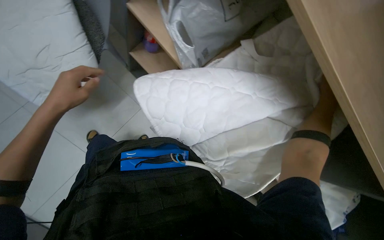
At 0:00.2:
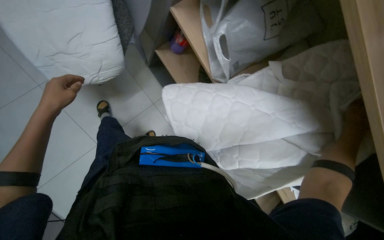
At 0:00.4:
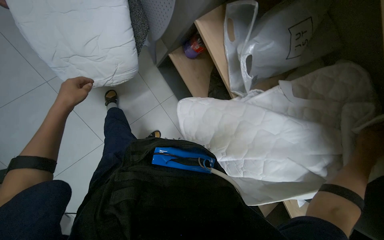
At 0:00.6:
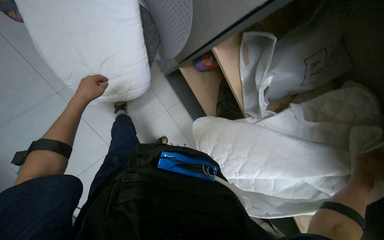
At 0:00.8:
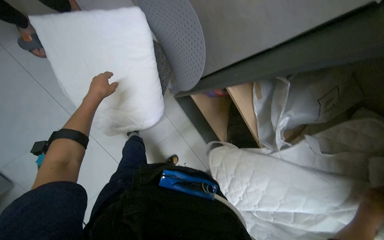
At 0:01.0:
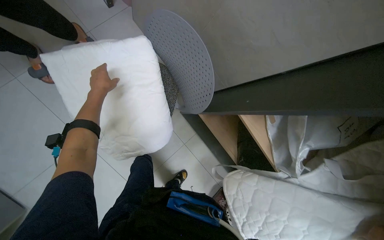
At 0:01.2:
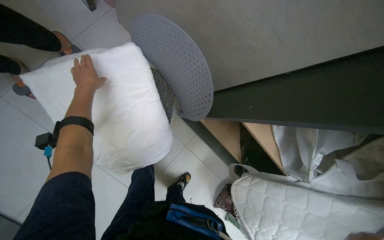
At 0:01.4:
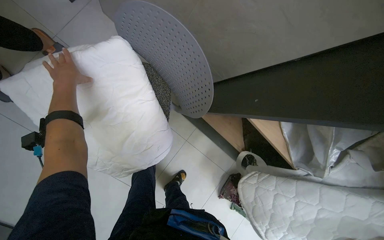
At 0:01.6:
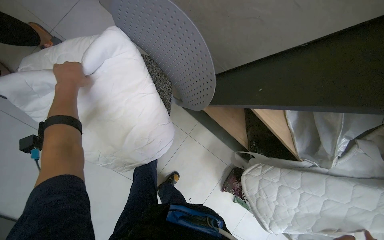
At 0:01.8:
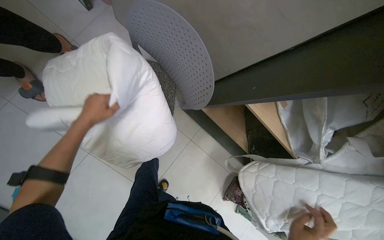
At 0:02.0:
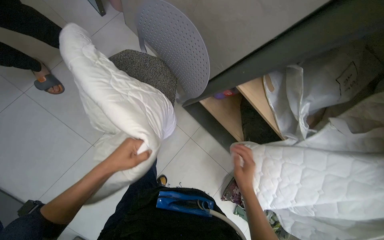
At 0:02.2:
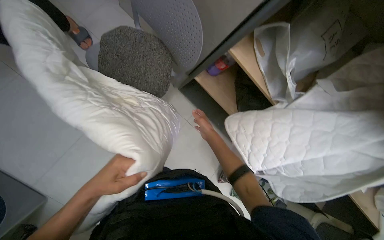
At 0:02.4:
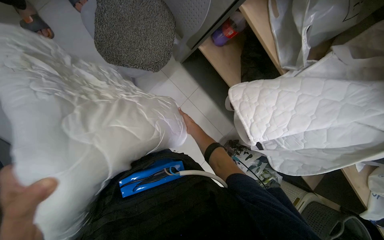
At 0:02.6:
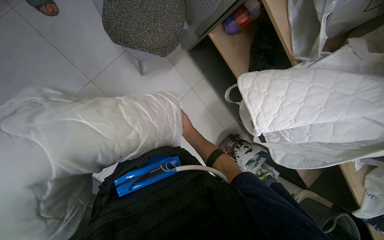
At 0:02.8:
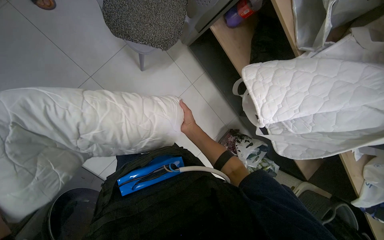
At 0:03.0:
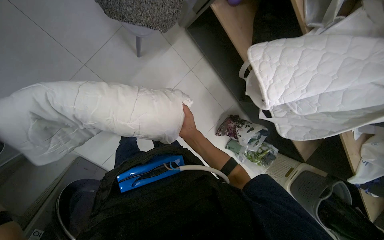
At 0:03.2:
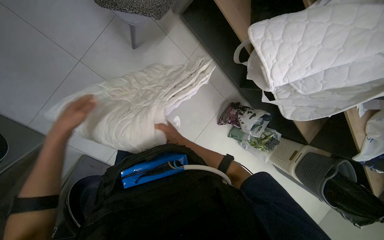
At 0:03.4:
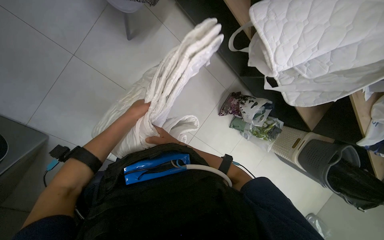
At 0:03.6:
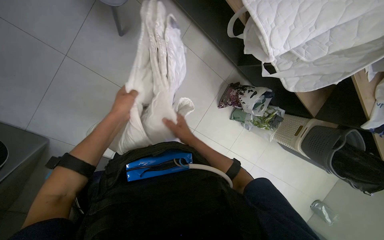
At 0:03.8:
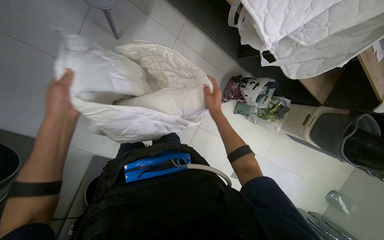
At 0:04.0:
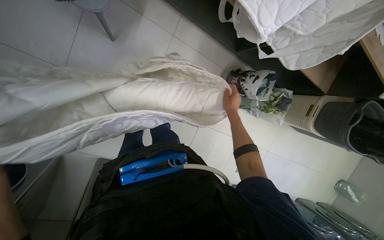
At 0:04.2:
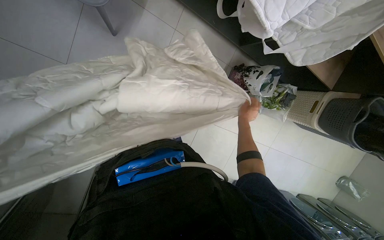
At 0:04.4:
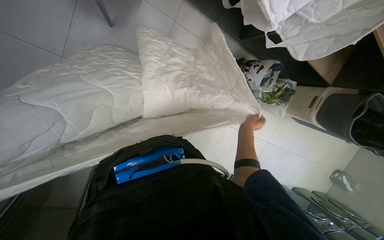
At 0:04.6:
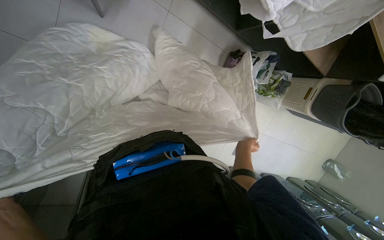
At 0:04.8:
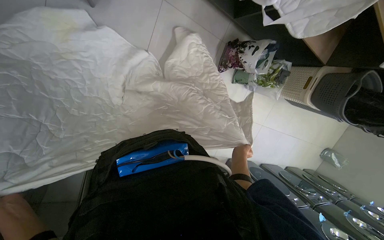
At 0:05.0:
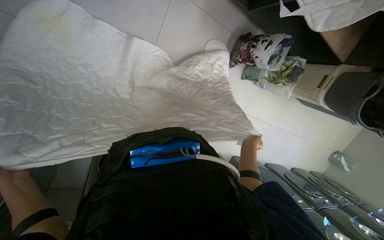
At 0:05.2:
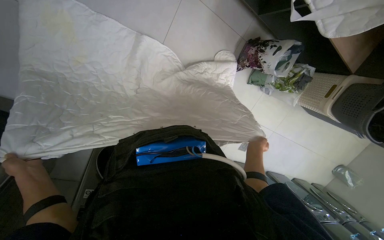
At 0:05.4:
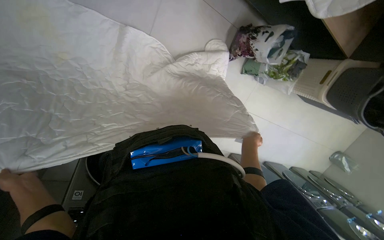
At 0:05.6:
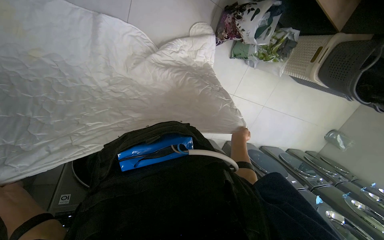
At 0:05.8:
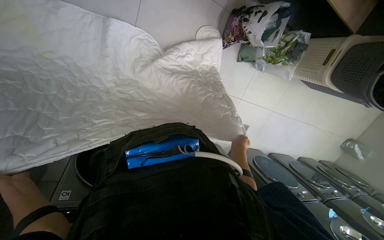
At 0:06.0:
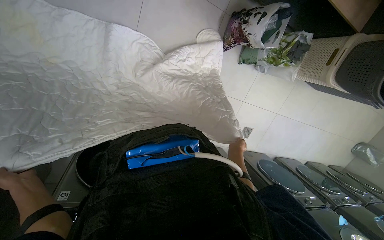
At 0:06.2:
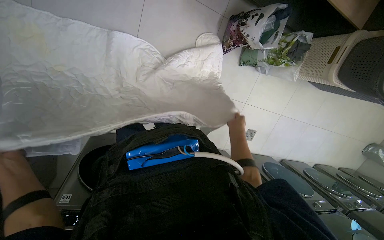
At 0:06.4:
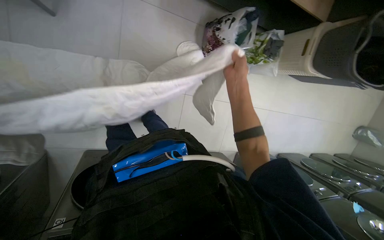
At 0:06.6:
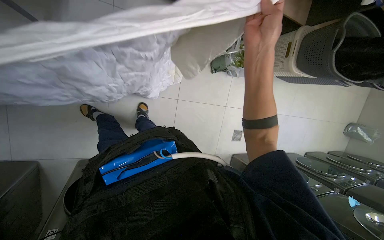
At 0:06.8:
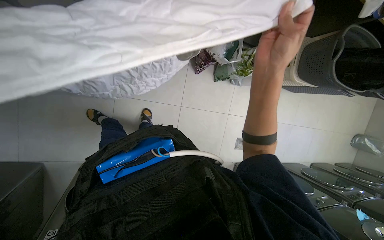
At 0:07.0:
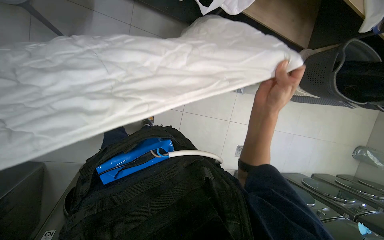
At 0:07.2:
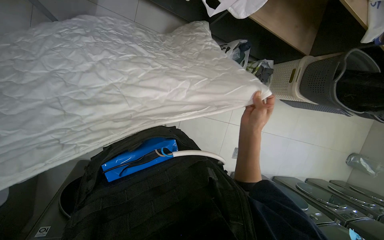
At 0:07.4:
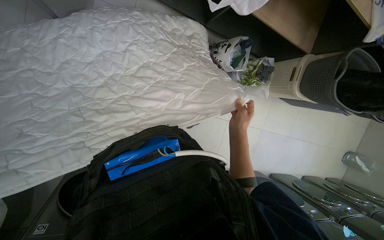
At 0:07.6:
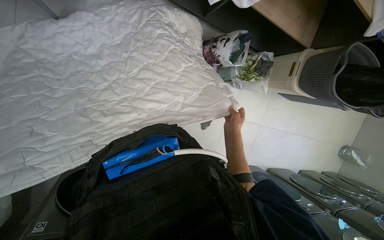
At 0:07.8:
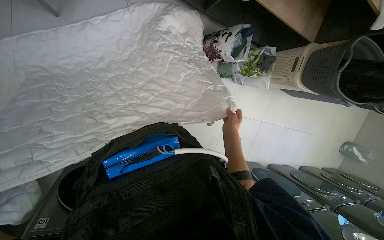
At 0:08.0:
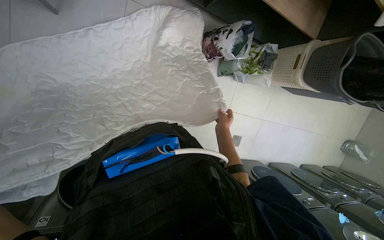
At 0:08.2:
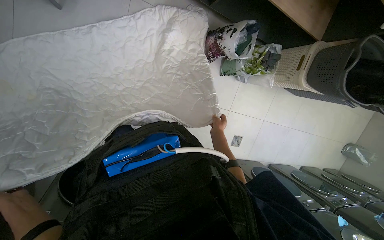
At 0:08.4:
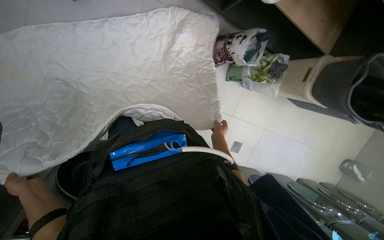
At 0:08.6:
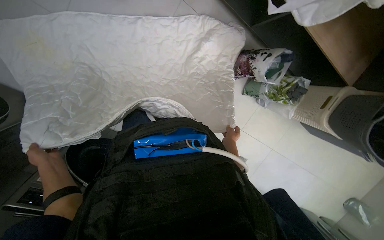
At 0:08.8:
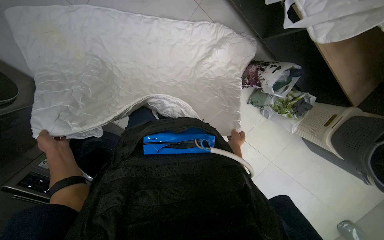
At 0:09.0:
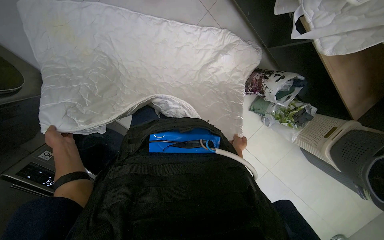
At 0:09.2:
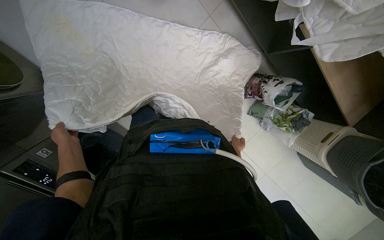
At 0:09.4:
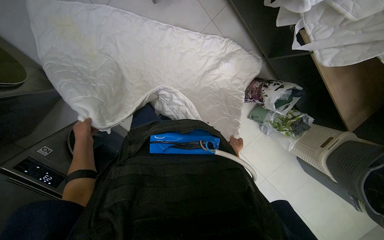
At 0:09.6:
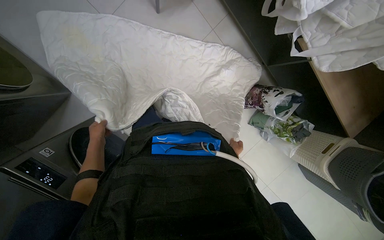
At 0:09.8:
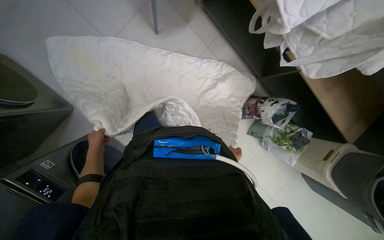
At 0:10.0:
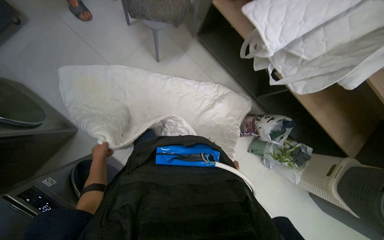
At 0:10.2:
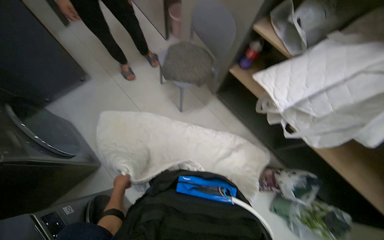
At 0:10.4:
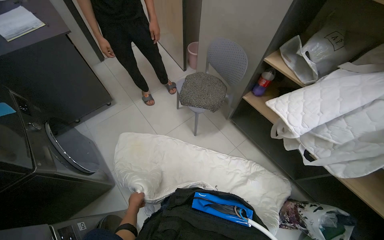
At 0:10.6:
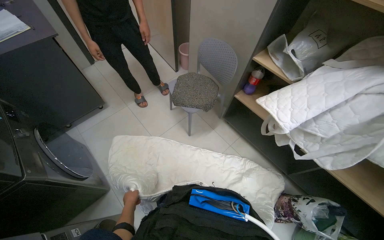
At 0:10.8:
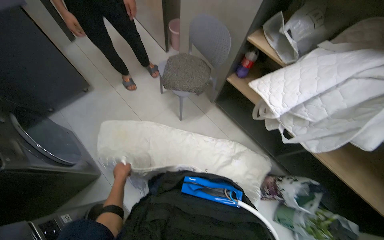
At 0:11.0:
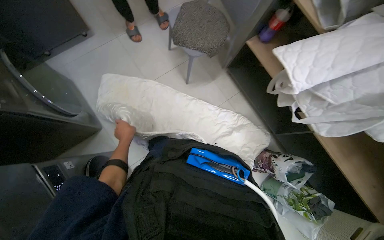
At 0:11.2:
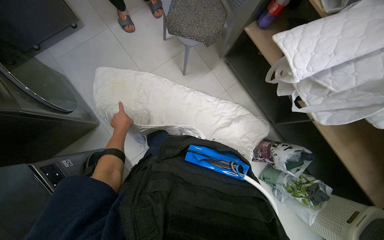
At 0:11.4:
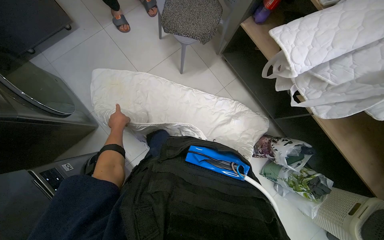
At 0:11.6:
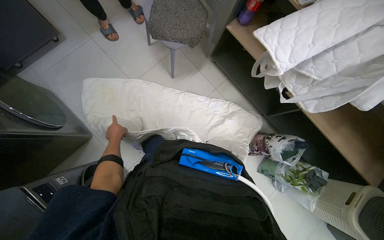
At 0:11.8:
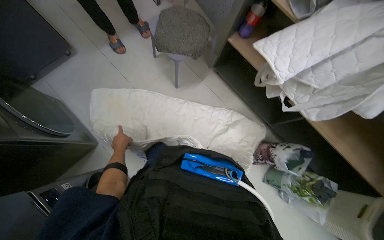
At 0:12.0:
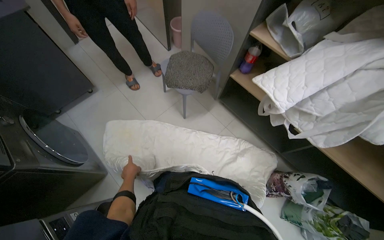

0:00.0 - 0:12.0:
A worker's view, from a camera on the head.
Job: managing laundry.
The whole recording: Folding and organizing linens. The worker folds and organizes various white linens and quilted items, placing them on shelves and laying them out on the floor.
0:00.0 - 0:01.6: The left hand shifts approximately 40 cm up the picture.
0:01.6 - 0:03.0: The head travels some 50 cm.
0:03.0 - 0:04.4: The camera pitches downward, by approximately 15 degrees. The right hand goes about 30 cm to the right and farther from the camera.
0:04.4 - 0:06.0: The right hand shifts about 35 cm down the picture and farther from the camera.
0:06.0 - 0:07.6: The right hand goes roughly 25 cm nearer to the camera and up the picture.
0:07.6 - 0:09.0: The scene turns about 25 degrees clockwise in the picture. The right hand shifts about 15 cm farther from the camera.
0:09.0 - 0:10.4: The view tips upward by about 50 degrees.

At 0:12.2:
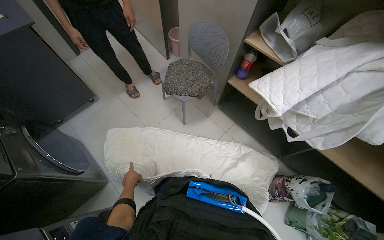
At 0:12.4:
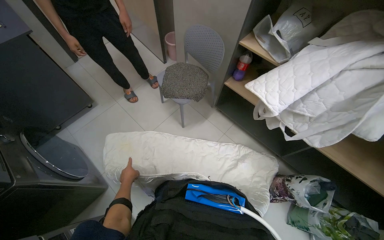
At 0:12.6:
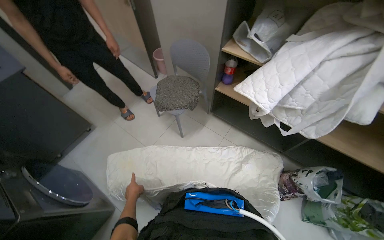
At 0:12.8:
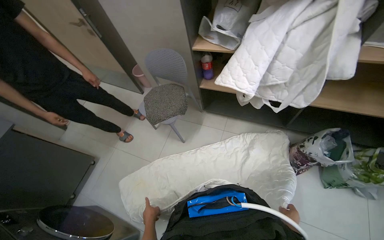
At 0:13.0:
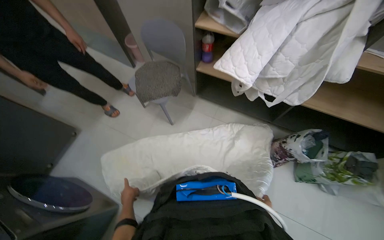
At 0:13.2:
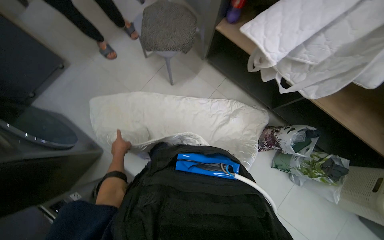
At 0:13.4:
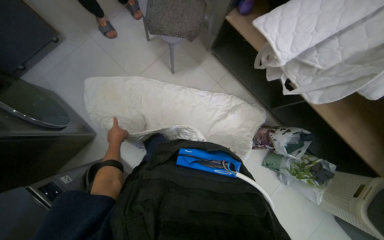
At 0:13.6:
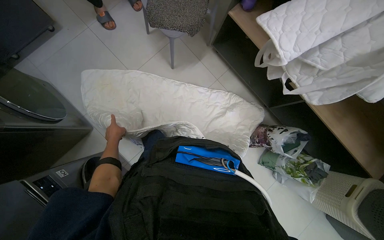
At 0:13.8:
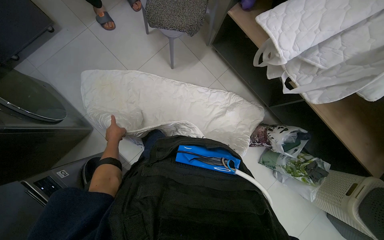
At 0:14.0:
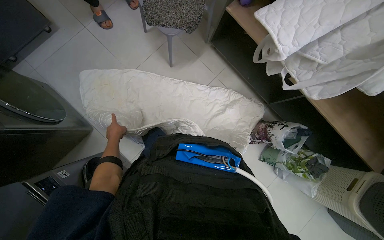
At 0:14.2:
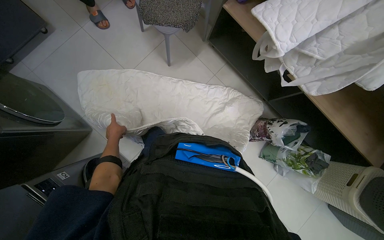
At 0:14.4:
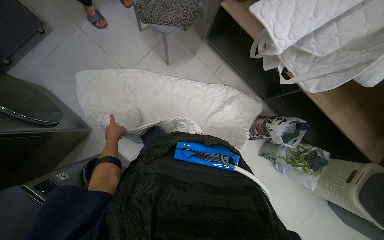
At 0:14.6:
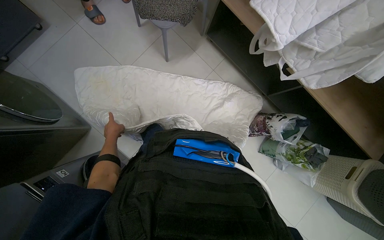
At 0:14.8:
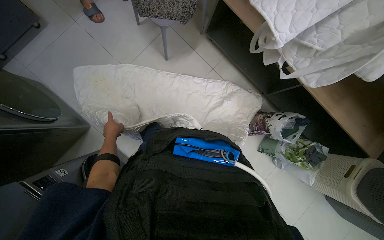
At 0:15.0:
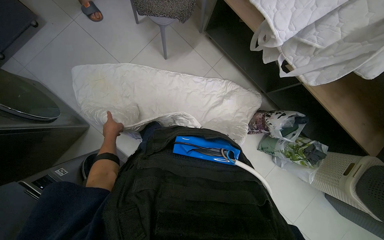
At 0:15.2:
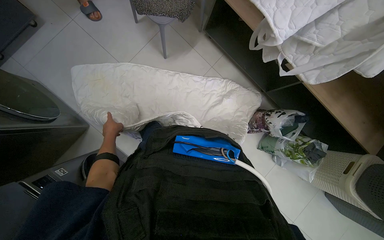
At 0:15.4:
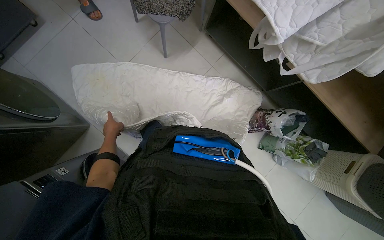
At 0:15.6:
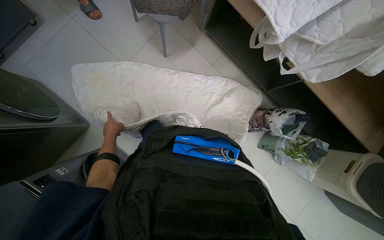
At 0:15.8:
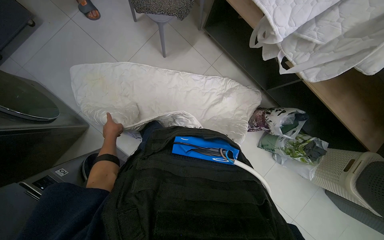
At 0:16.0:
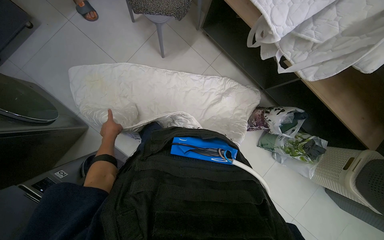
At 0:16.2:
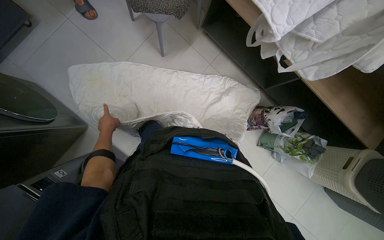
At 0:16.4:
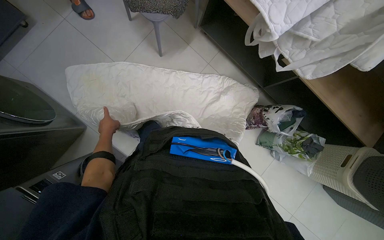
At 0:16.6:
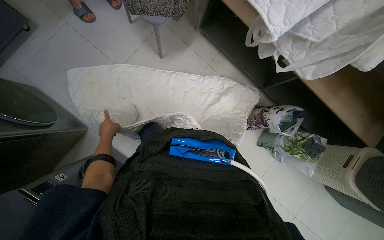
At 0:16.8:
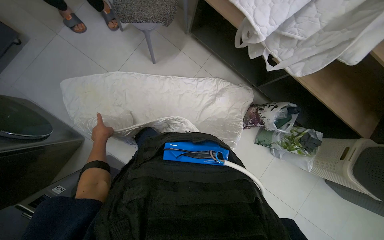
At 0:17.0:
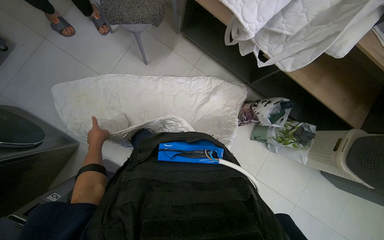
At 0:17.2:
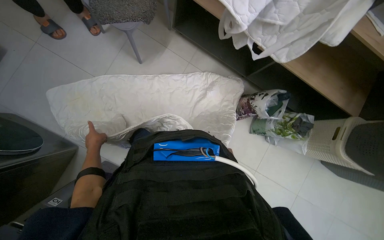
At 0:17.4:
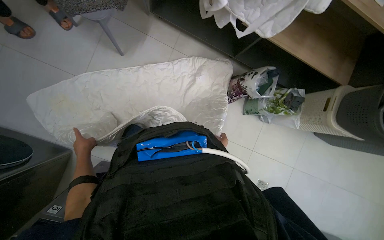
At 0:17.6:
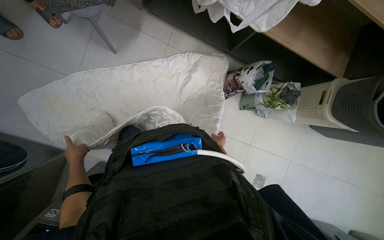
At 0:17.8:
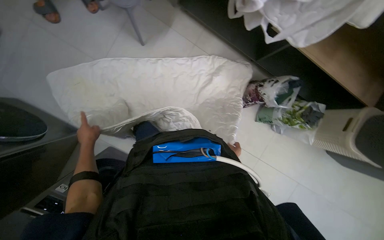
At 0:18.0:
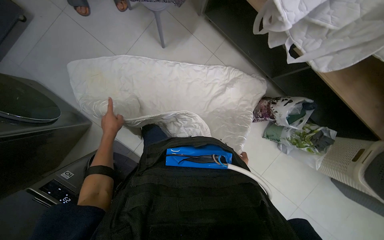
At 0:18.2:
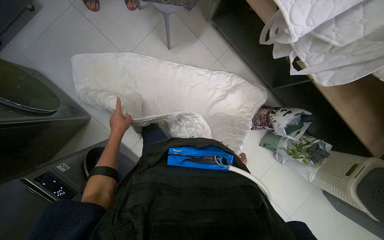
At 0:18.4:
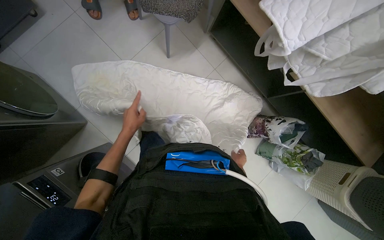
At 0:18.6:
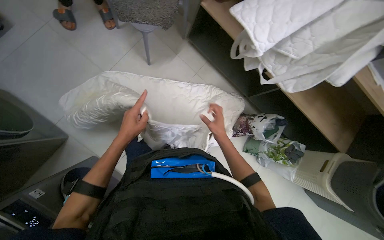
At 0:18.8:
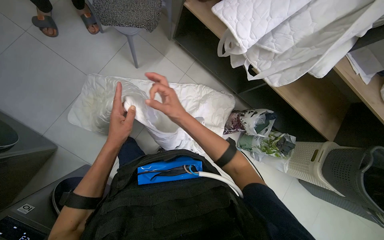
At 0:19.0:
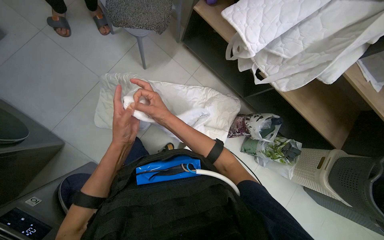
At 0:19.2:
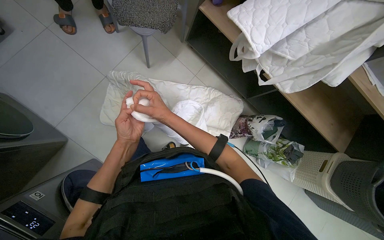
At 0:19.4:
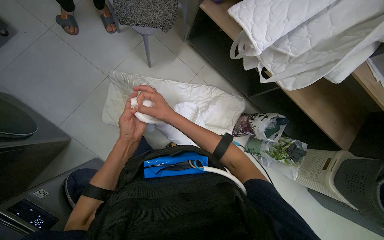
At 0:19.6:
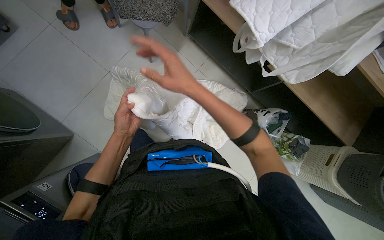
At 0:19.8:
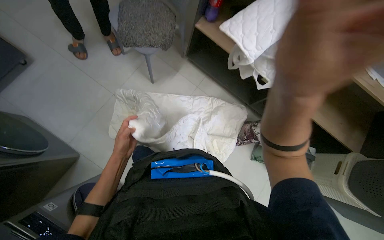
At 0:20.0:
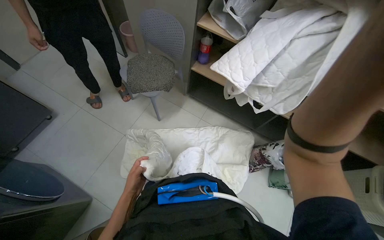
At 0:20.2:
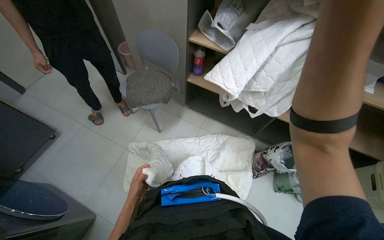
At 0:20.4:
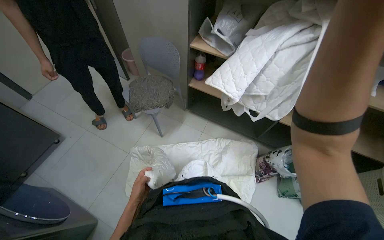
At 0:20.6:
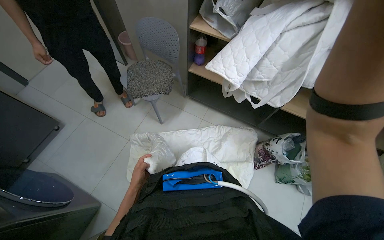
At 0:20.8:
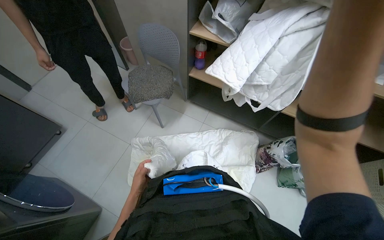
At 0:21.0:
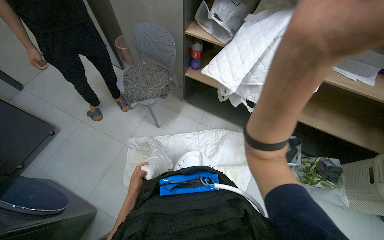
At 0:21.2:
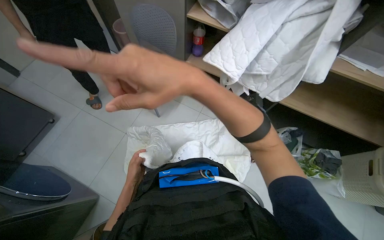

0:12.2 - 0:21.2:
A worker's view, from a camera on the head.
Job: managing laundry.
The whole recording: Folding and organizing linens. The worker folds and organizes various white linens and quilted items, placing them on shelves and laying them out on the floor.
0:12.2 - 0:13.8: The wearer looks some 20 degrees further downward.
0:18.2 - 0:19.8: The left hand travels nearer to the camera and back again, approximately 15 cm each way.
